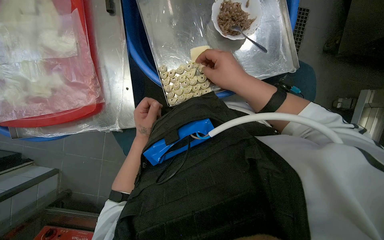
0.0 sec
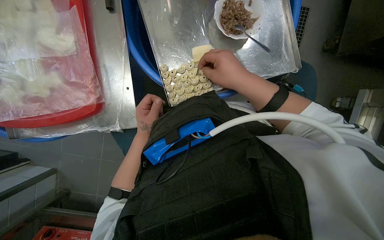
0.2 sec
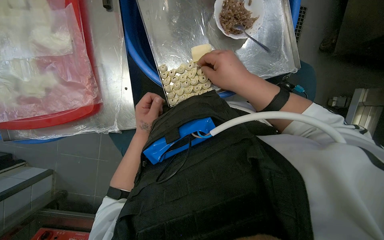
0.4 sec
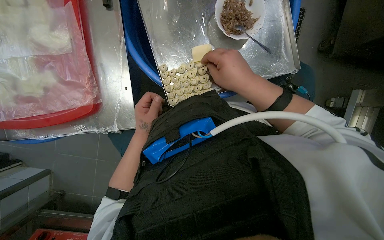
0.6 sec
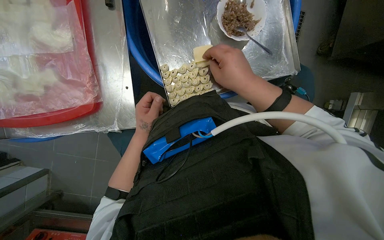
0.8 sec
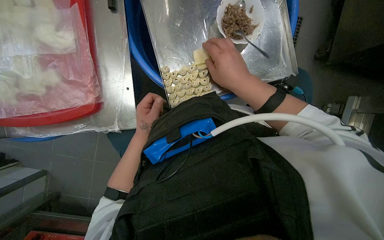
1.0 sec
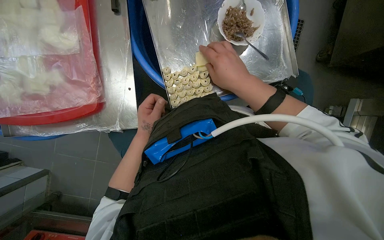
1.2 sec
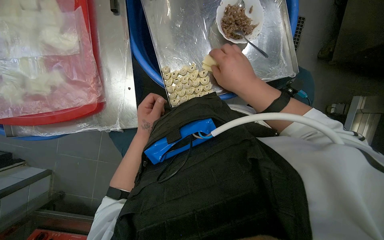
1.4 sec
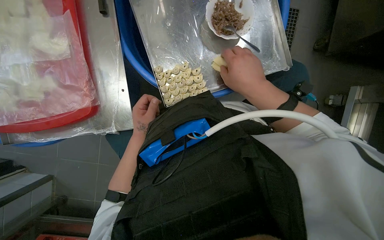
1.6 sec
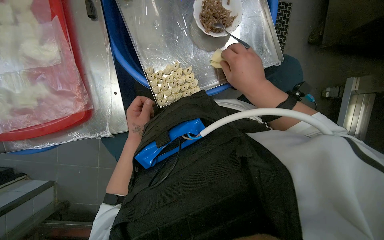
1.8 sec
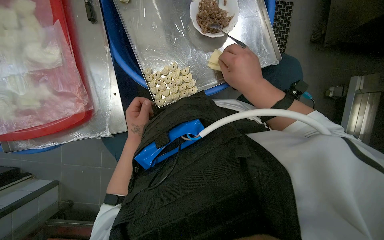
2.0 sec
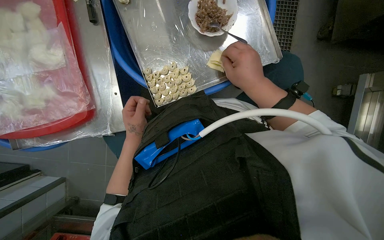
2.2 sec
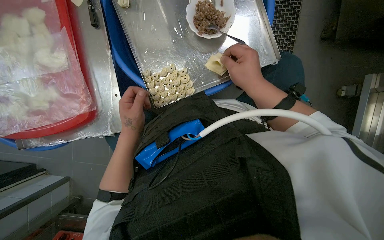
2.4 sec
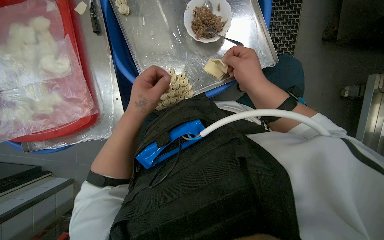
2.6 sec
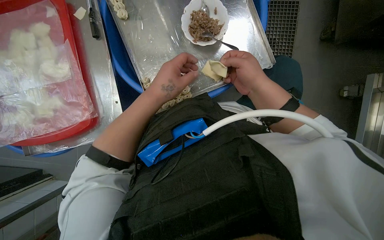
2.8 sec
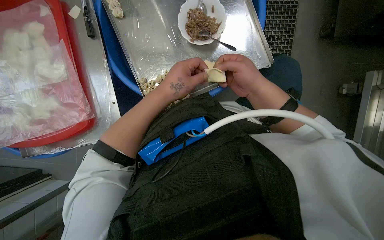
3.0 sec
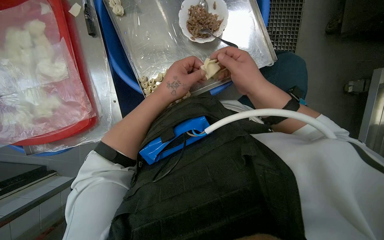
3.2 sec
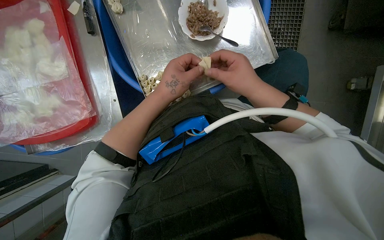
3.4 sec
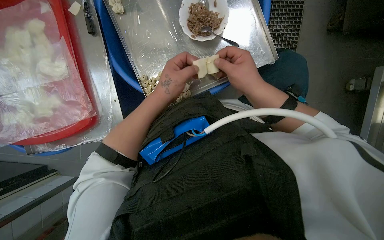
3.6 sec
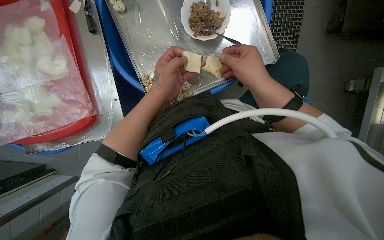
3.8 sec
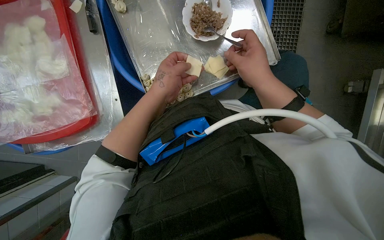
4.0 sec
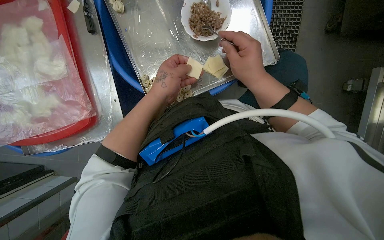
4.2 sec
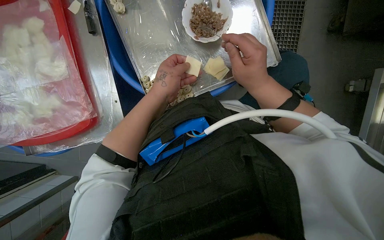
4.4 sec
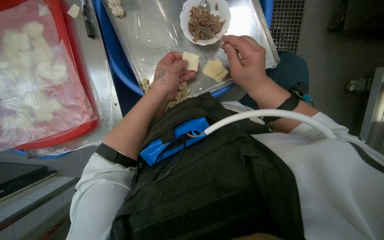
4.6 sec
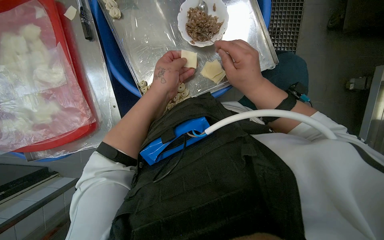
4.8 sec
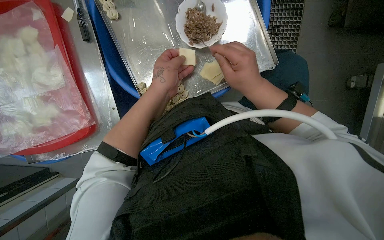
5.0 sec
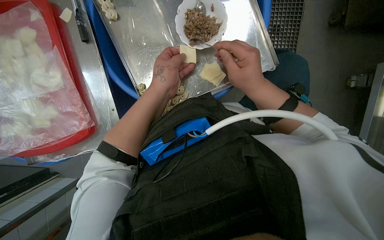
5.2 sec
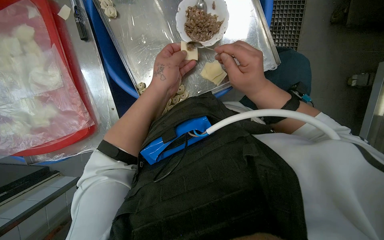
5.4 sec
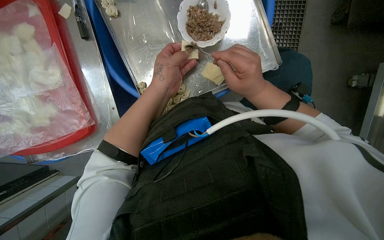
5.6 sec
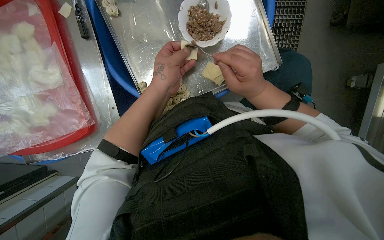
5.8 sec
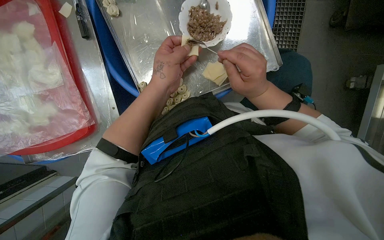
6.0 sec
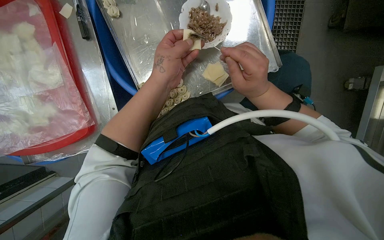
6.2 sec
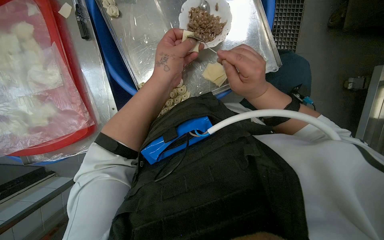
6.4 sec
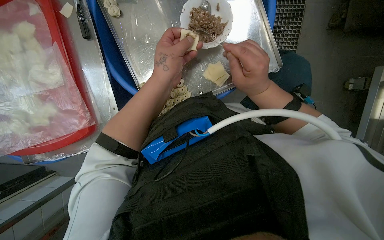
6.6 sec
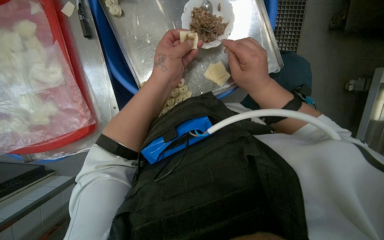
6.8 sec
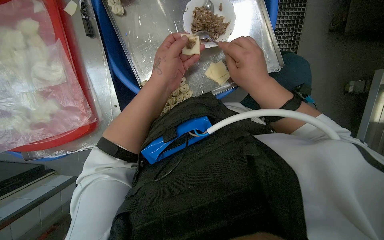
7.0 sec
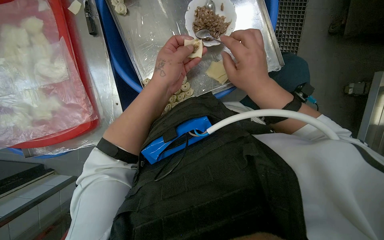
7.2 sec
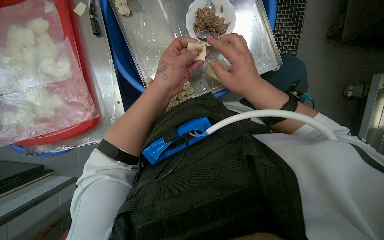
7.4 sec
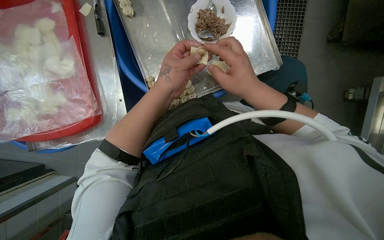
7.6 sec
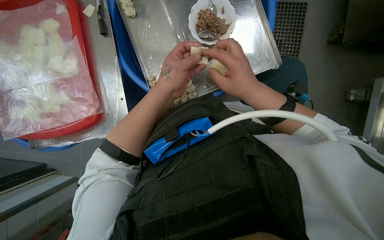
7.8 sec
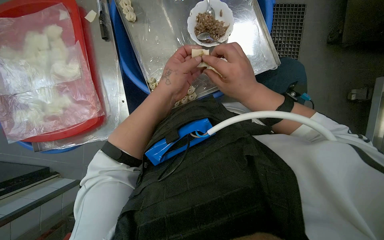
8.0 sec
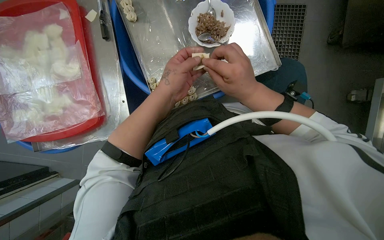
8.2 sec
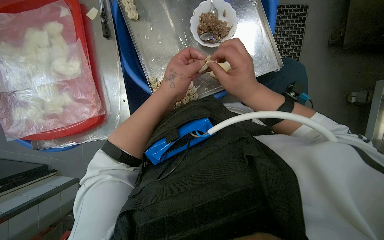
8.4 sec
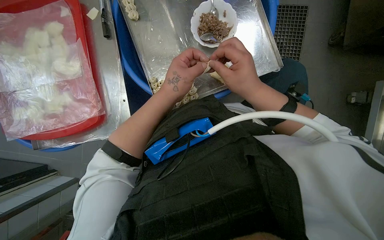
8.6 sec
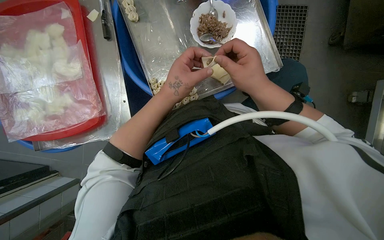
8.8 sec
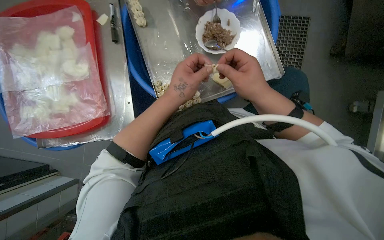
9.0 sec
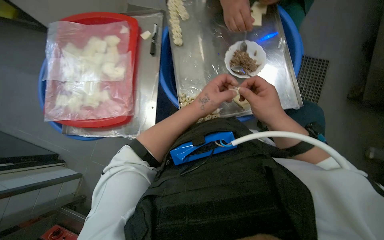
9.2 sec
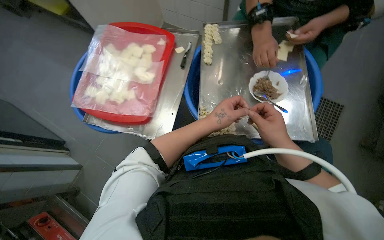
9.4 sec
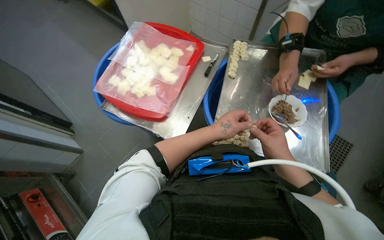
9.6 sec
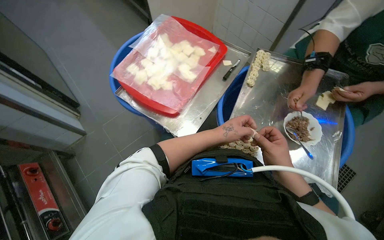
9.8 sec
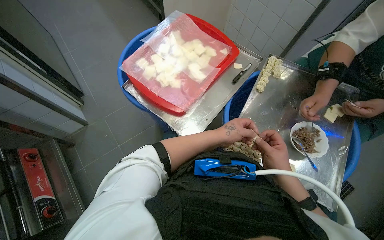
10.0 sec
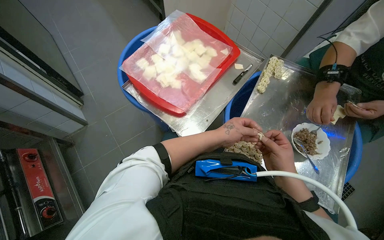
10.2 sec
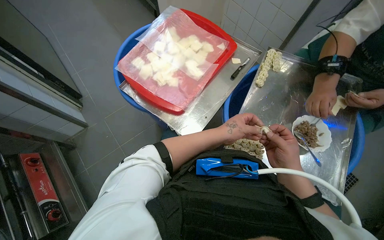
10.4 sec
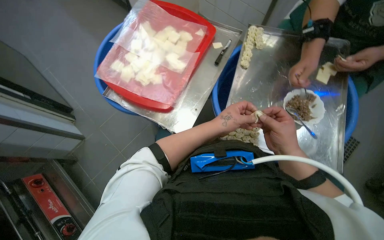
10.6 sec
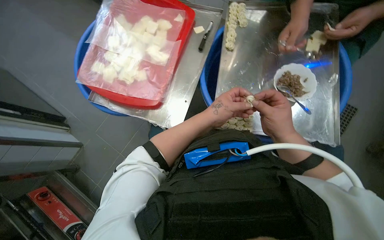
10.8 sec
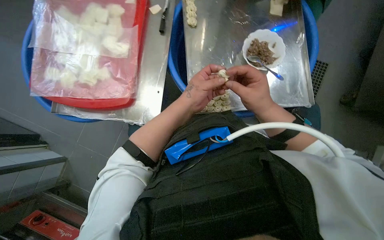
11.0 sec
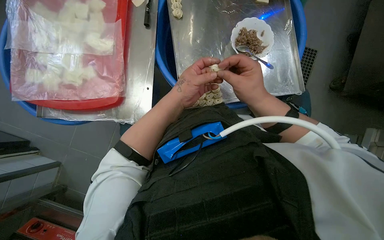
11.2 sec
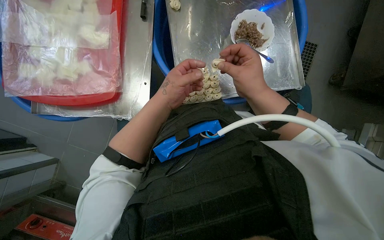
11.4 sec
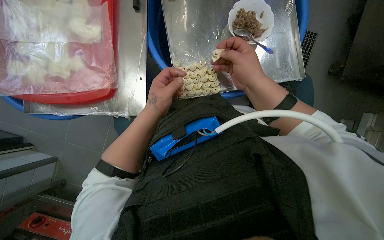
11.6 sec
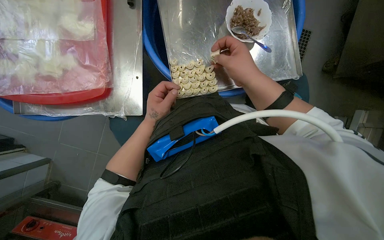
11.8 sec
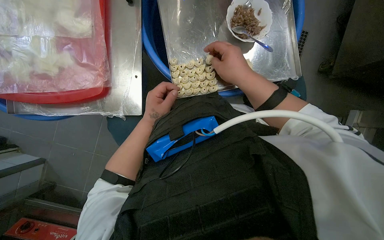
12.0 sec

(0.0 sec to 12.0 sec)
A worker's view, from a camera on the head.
Job: preparing food.
The whole recording: Making dumplings with meat filling. The worker picks up dough, fills it with meat, folds it, and places the finished dumpling on a tray.
0.0 sec - 1.6 sec: The hands are busy where they are.
1.6 sec - 3.0 sec: The left hand is displaced to the right, nearer to the camera and up the picture by roughly 20 cm.
3.0 sec - 4.4 sec: The hands stay close to where they were, moving slightly.
4.4 sec - 9.0 sec: The hands stay close to where they were, moving slightly.
9.0 sec - 10.4 sec: The view tips upward by about 15 degrees. The scene rotates clockwise by roughly 45 degrees.
10.4 sec - 12.0 sec: The wearer looks about 20 degrees further downward. The scene rotates counterclockwise by roughly 40 degrees.

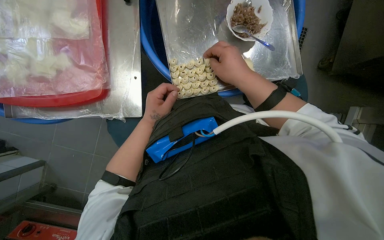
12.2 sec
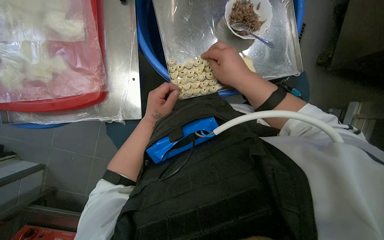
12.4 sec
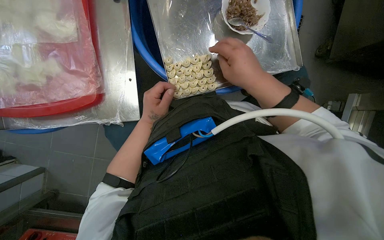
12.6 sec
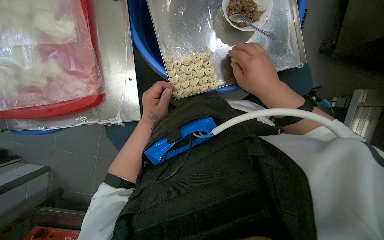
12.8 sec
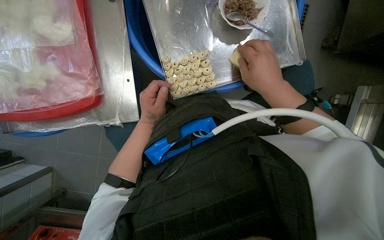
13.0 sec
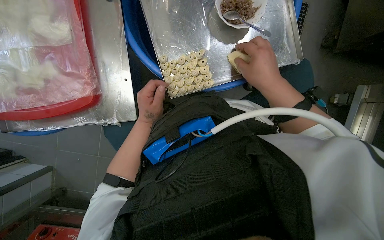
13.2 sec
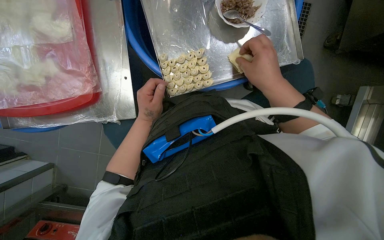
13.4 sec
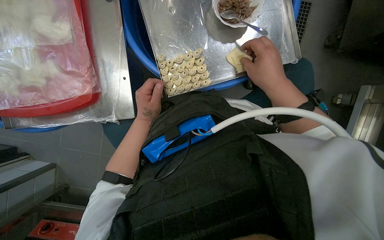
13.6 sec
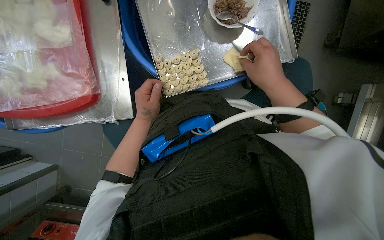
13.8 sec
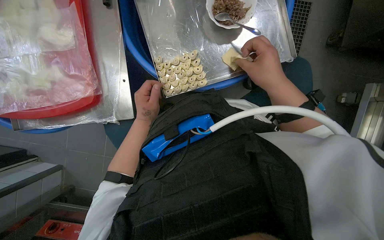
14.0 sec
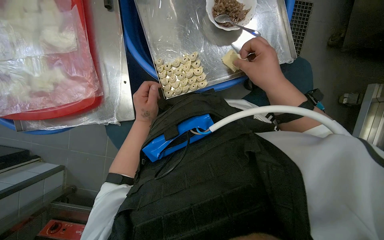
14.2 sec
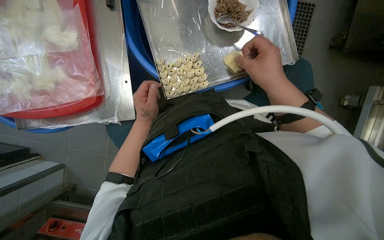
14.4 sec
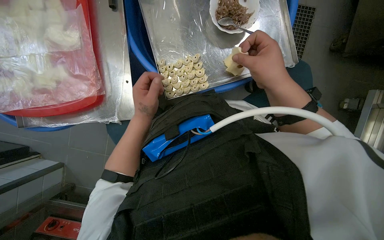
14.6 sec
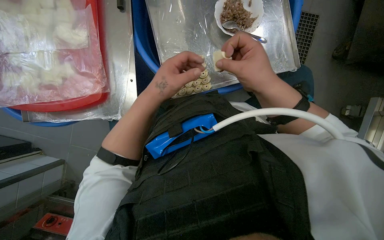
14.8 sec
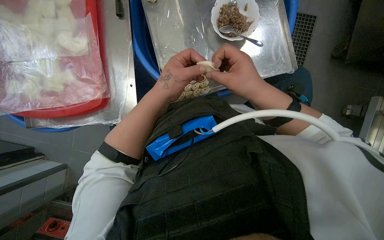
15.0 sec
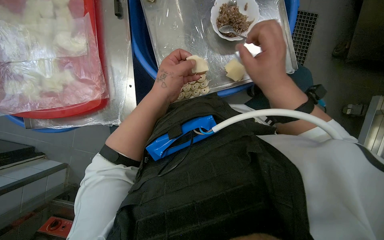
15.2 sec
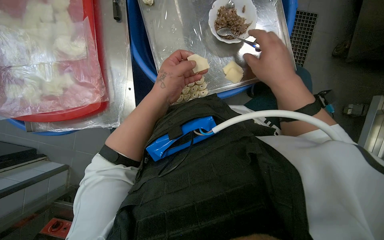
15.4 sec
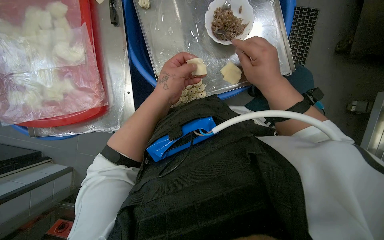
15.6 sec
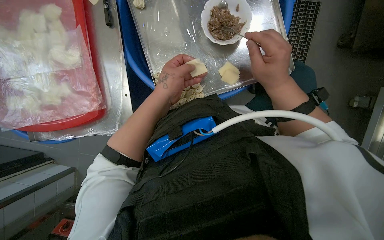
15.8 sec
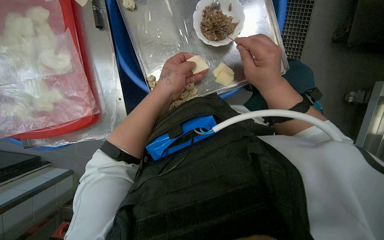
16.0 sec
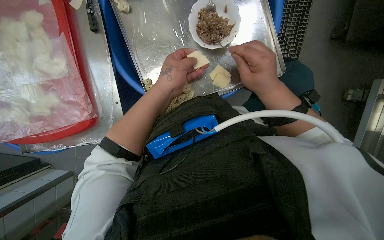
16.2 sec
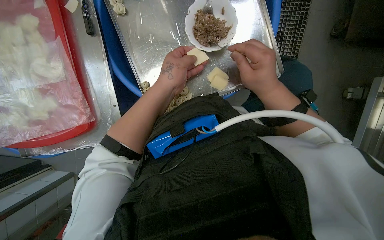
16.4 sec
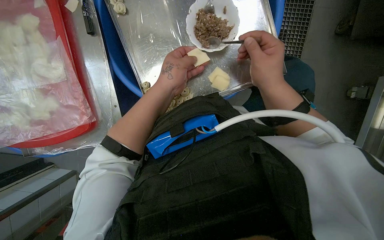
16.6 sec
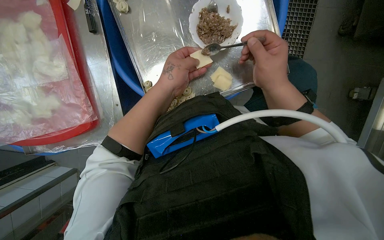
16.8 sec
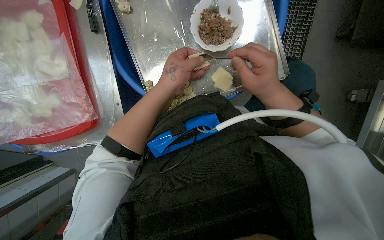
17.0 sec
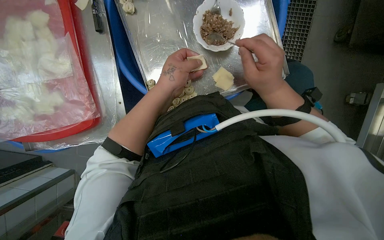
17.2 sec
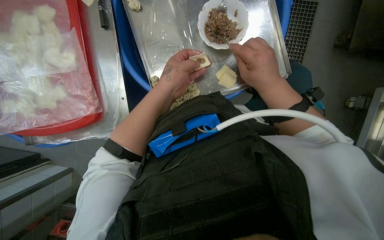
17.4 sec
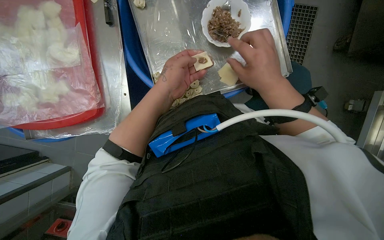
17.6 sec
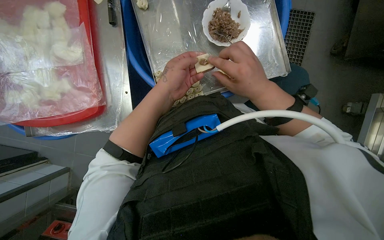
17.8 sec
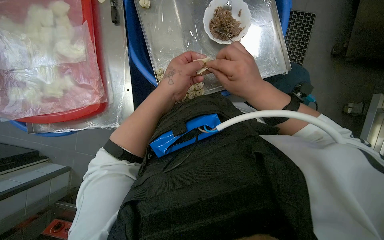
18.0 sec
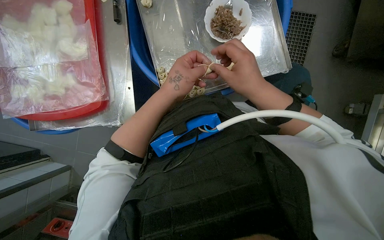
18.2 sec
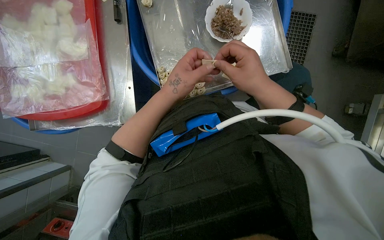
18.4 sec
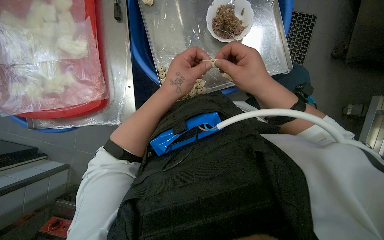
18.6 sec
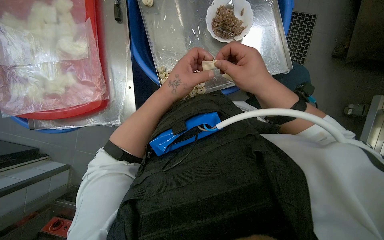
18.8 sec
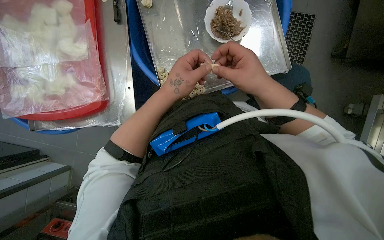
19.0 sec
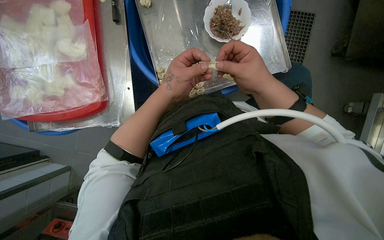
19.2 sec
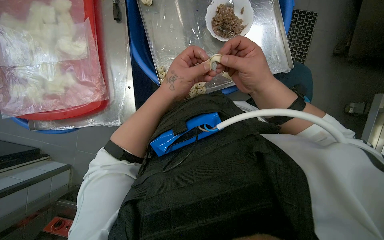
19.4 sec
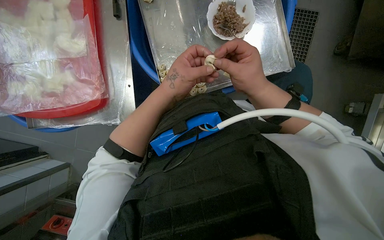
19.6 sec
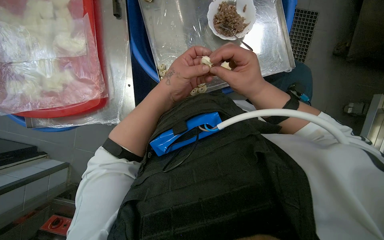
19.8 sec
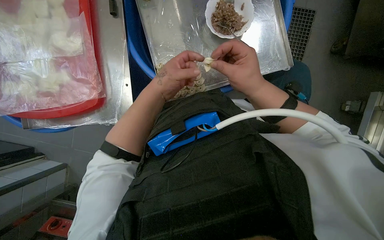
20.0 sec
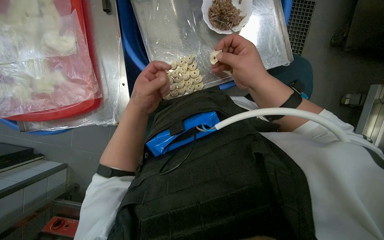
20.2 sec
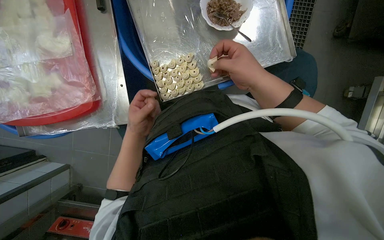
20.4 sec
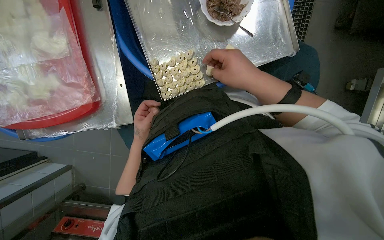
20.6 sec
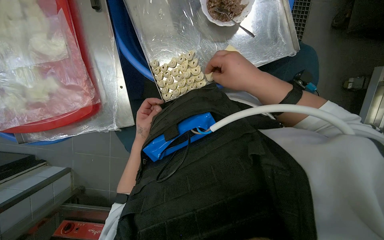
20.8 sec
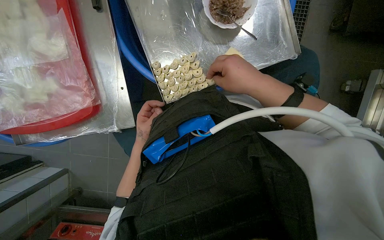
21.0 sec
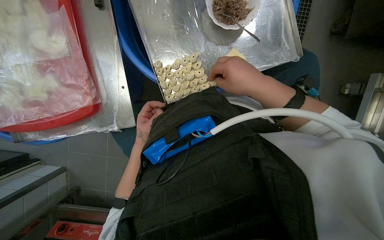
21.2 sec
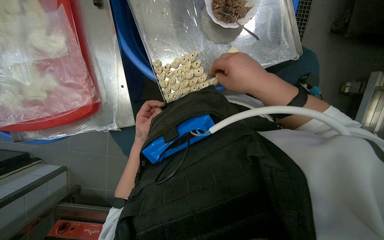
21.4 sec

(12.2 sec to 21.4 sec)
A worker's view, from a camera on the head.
Job: preparing food.
The whole recording: Making dumplings with meat filling. The worker picks up dough, fills it with meat, folds it, and places the finished dumpling on a tray.
12.2 sec - 13.8 sec: The right hand is displaced to the right by roughly 10 cm.
13.8 sec - 15.2 sec: The left hand travels nearer to the camera by about 10 cm.
18.4 sec - 19.8 sec: The hands work in one place, with small movements.
19.8 sec - 21.4 sec: The left hand shifts roughly 20 cm farther from the camera, down the picture and to the left.
